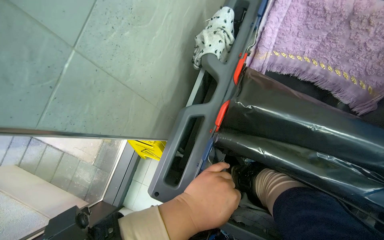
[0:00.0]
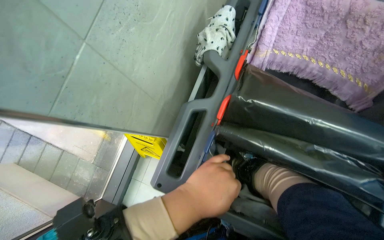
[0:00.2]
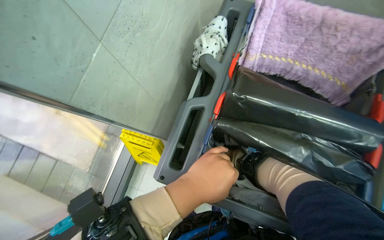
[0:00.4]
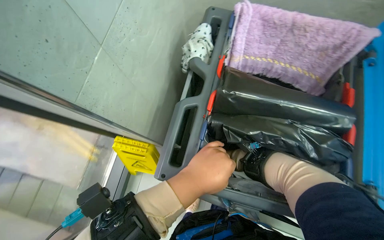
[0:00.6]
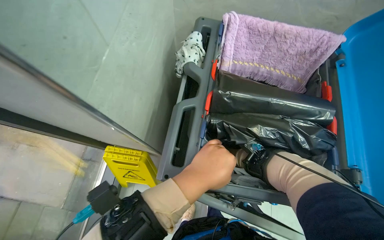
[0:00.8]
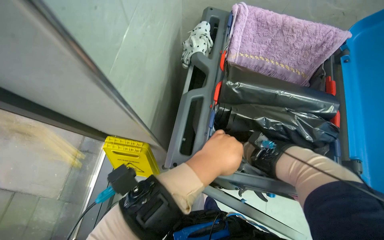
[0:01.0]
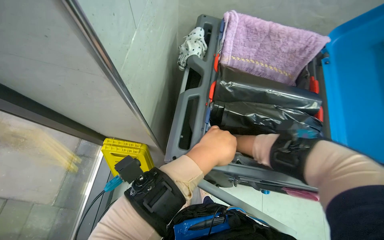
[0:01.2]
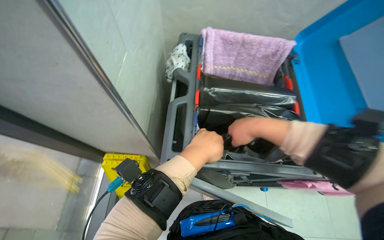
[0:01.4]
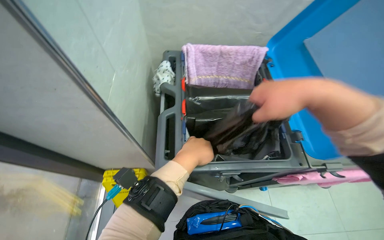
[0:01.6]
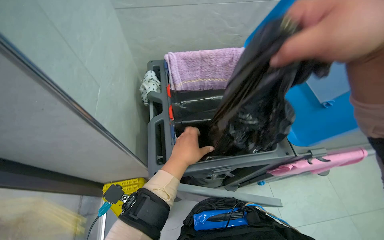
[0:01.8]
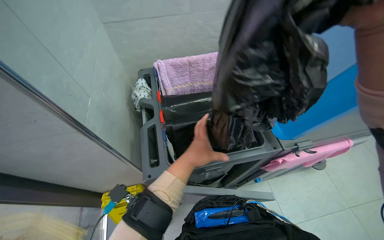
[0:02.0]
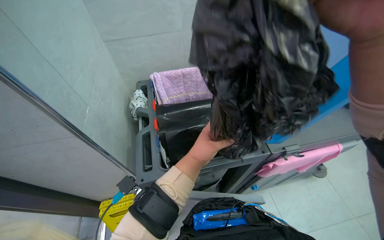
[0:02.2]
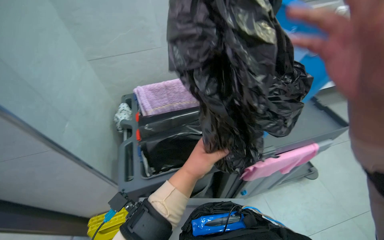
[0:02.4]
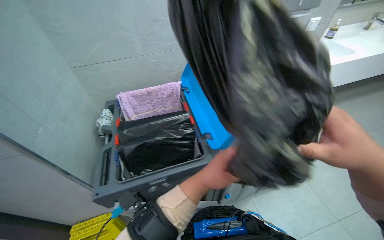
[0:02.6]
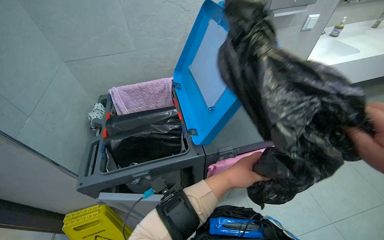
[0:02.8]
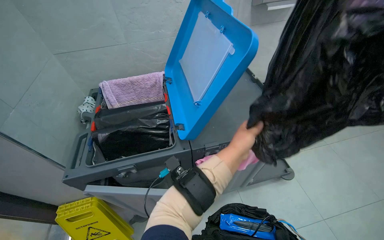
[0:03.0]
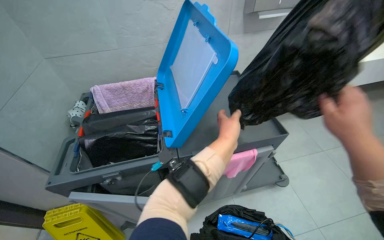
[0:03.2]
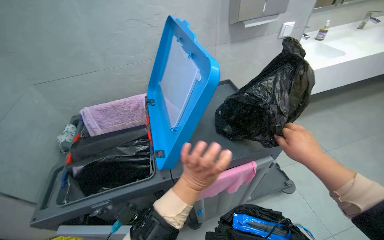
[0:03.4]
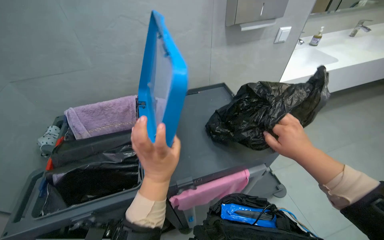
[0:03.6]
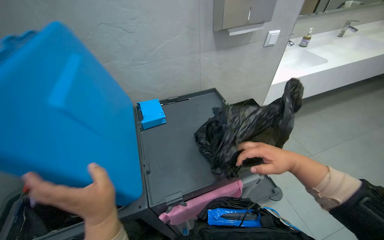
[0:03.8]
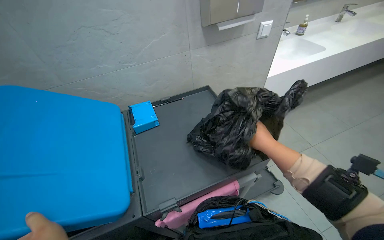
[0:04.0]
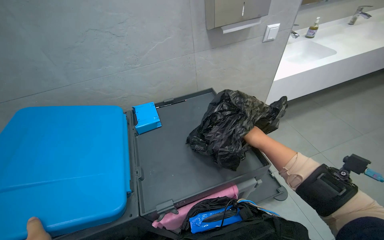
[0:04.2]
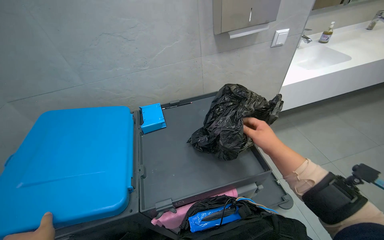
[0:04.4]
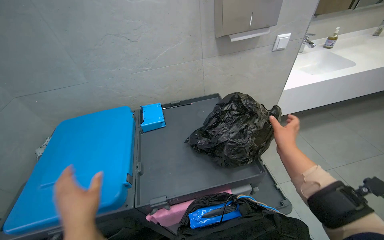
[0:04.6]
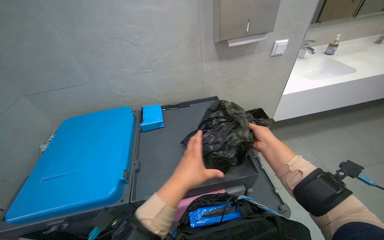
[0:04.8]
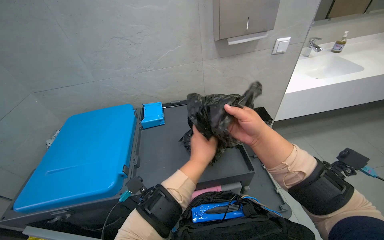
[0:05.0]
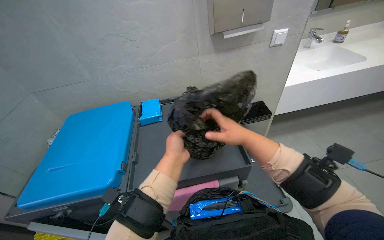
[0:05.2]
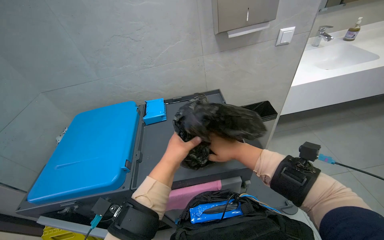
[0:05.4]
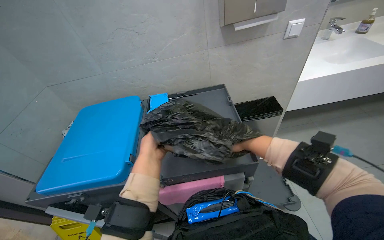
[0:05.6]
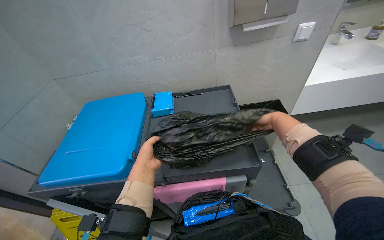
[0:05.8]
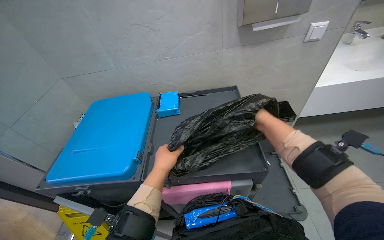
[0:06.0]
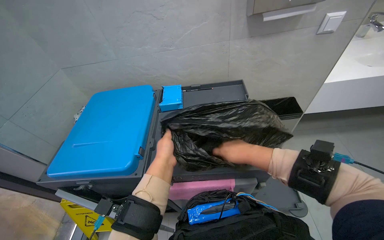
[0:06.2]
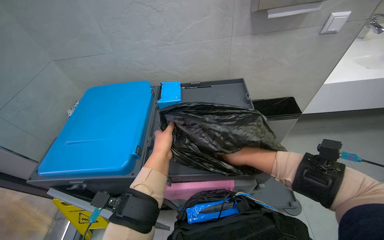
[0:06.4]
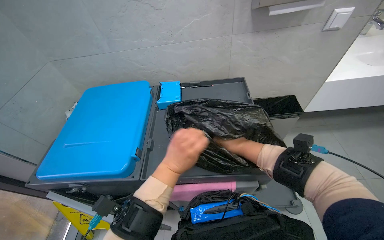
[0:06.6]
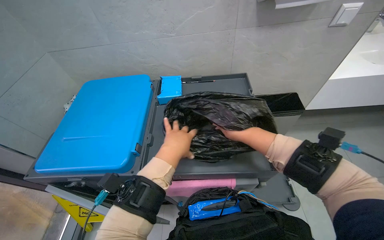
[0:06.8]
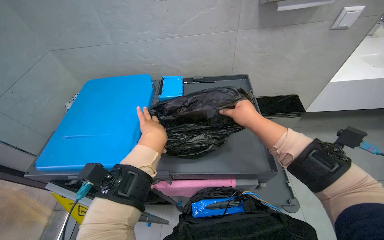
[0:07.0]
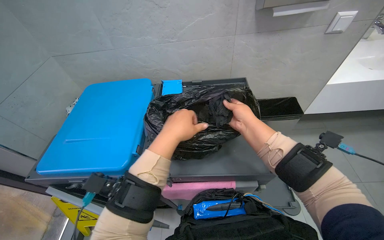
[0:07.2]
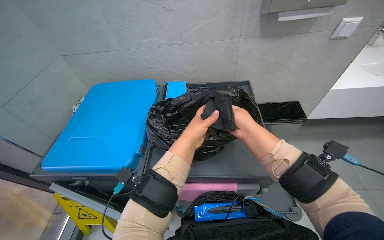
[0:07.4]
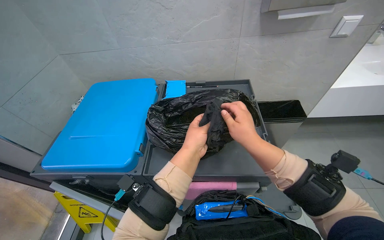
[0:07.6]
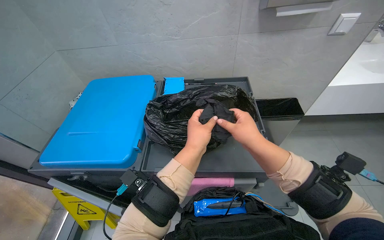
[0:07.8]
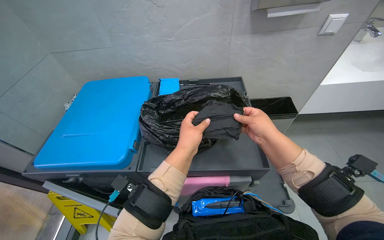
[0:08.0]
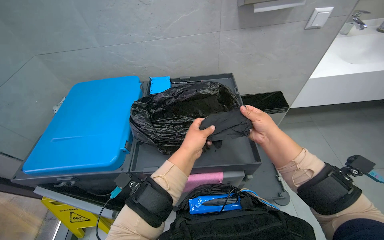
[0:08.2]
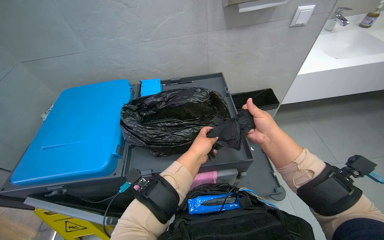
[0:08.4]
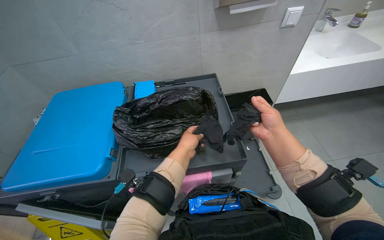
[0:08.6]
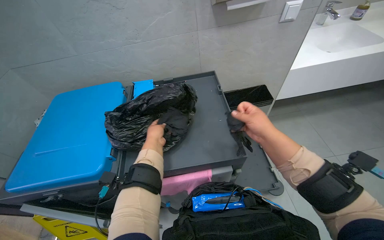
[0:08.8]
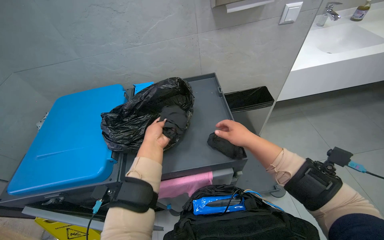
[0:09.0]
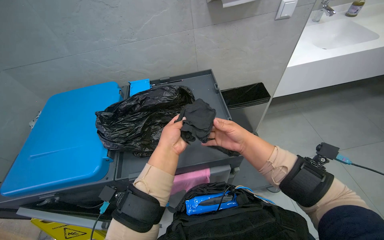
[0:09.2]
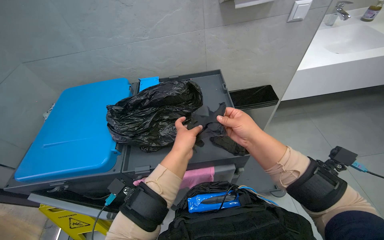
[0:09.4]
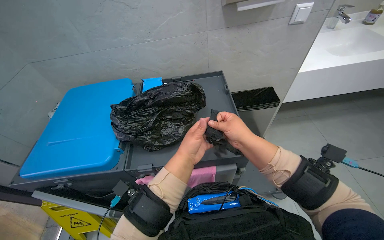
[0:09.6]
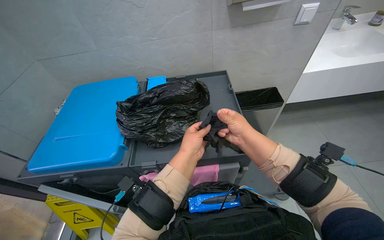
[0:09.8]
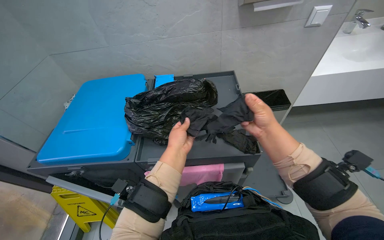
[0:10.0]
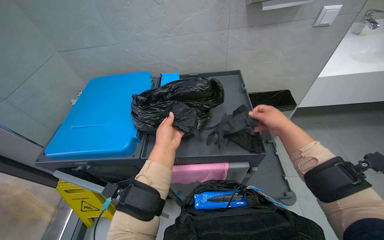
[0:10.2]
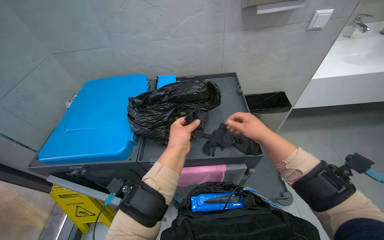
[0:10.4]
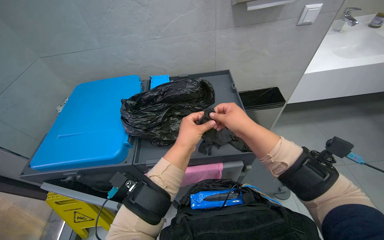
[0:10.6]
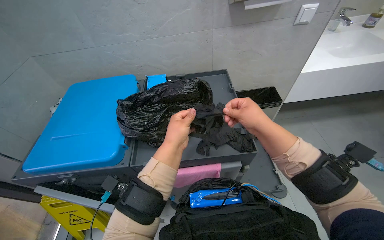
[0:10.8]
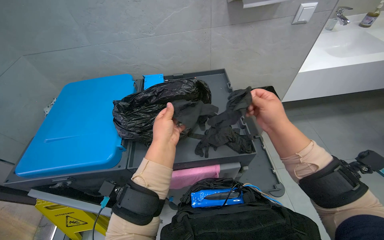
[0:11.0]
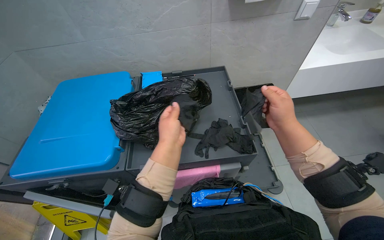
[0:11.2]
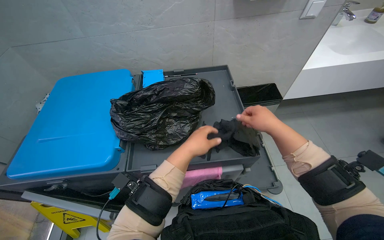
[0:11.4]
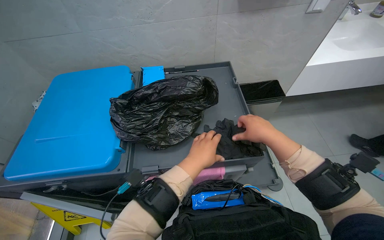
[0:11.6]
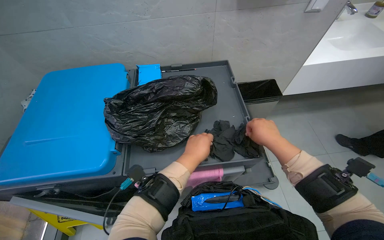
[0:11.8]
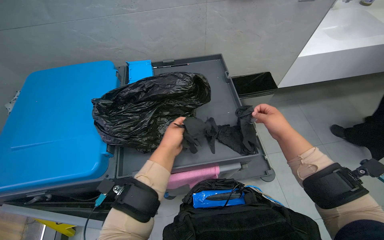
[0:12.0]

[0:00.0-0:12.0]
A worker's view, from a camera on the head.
Job: managing trash.
The whole recording: Preparing trash bags and gloves. The worker opens a cart compartment, takes out a trash bag, retrieves gloves, and then places them back into the bag before closing the compartment.
0:00.0 to 0:01.6: The head rotates some 25 degrees to the right. The view tips upward by some 15 degrees.
0:01.6 to 0:03.0: The camera travels to the right, roughly 40 cm.
0:04.4 to 0:06.0: The right hand heads up the picture, covering approximately 10 cm.
0:06.0 to 0:07.6: The right hand swings nearer and farther, some 20 cm each way, with 2 reversals.
0:07.6 to 0:09.0: The left hand travels farther from the camera and back again, approximately 10 cm each way.
0:10.4 to 0:12.0: The right hand shifts some 10 cm to the right.

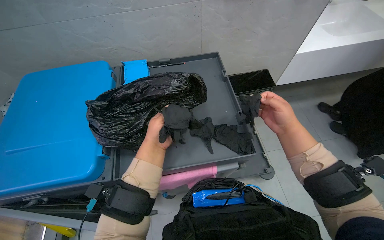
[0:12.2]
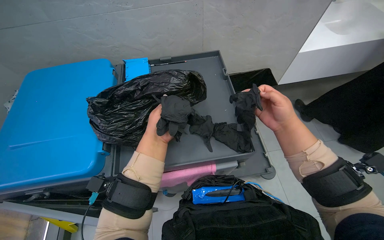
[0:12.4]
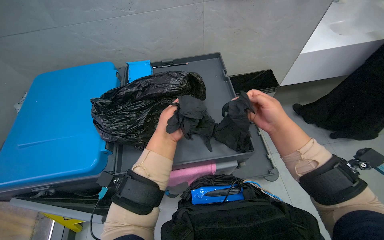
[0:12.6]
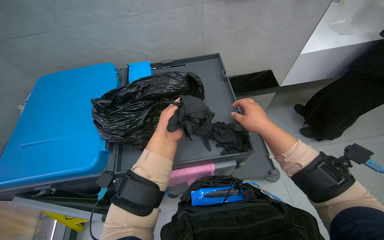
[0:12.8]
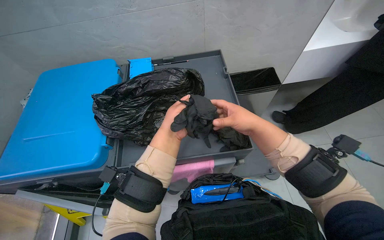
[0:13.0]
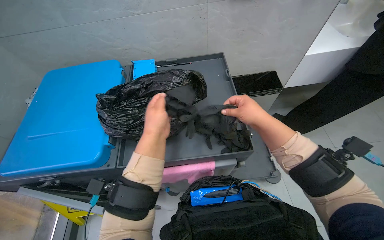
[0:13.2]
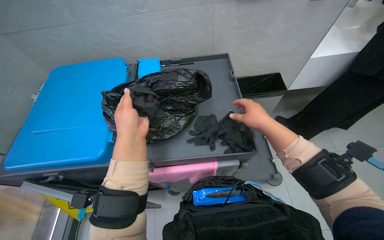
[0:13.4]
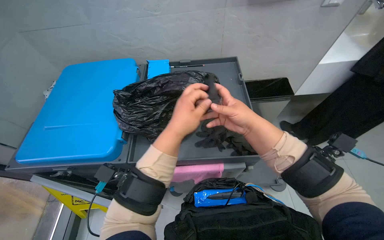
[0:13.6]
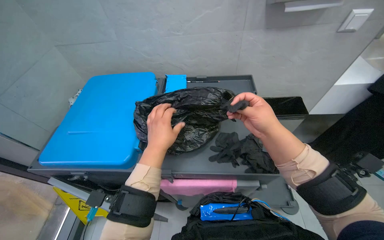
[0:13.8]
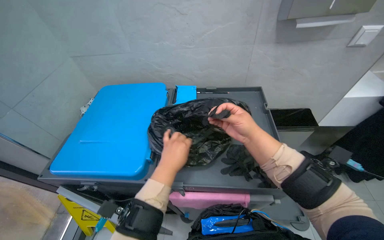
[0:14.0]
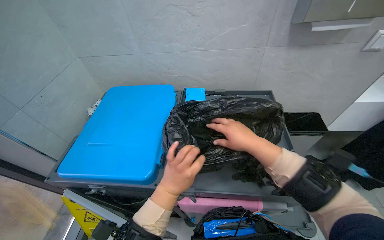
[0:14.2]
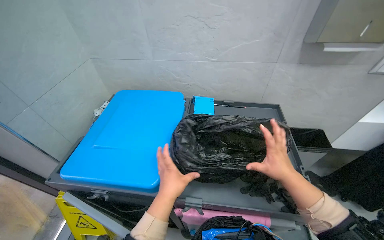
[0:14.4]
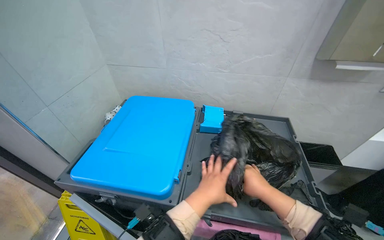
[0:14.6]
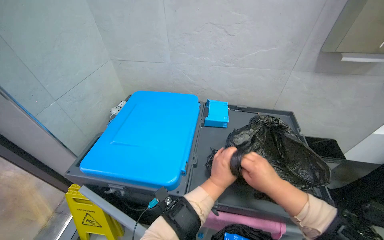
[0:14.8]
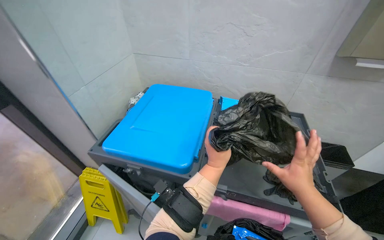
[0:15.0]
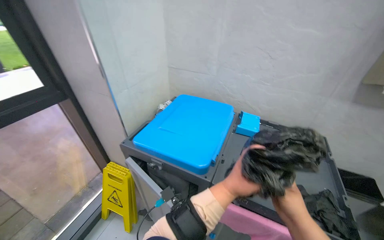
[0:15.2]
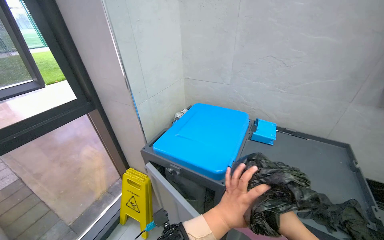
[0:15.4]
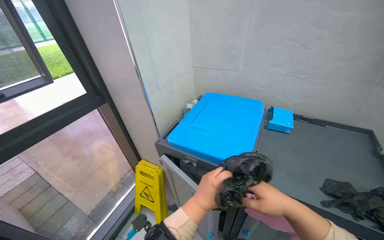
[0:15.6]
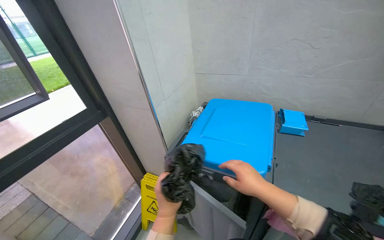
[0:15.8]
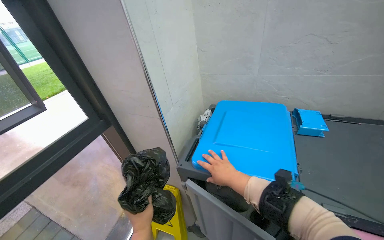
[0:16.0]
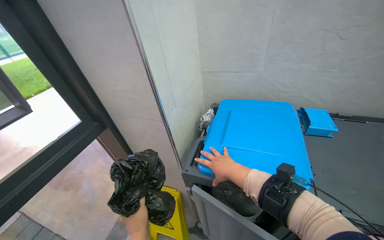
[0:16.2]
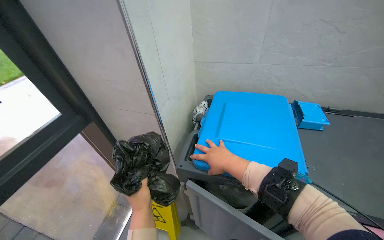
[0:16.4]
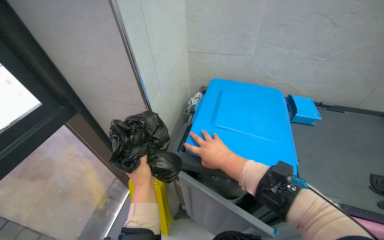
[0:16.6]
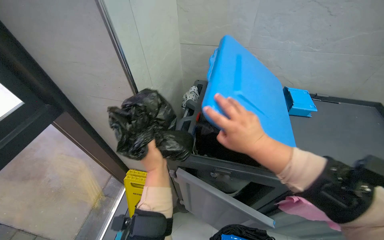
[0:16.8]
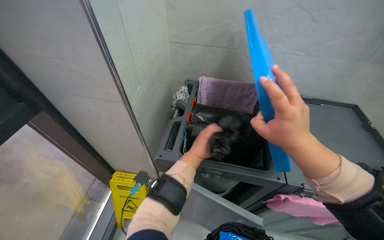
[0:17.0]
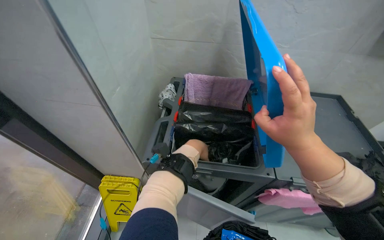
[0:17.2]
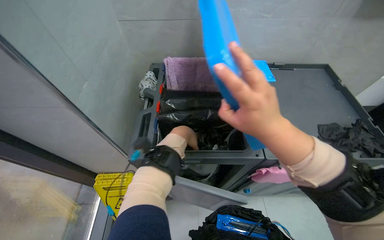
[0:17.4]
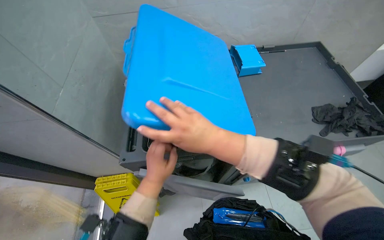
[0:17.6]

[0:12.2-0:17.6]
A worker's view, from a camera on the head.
Job: managing trash.
The whole recording: Preparing trash bags and gloves. The worker opens a cart compartment, takes out a trash bag, retrieves gloves, and then places them back into the bag before closing the compartment.
0:12.2 to 0:13.6: The left hand goes some 10 cm nearer to the camera, while the right hand goes roughly 15 cm to the left.
0:13.6 to 0:15.0: The camera pitches upward, by about 15 degrees.
0:15.0 to 0:16.2: The left hand is displaced to the left by some 60 cm. The right hand travels to the left and farther from the camera by approximately 50 cm.
0:16.2 to 0:17.6: The wearer looks about 25 degrees further to the right. The wearer looks roughly 20 degrees further downward. The right hand is displaced nearer to the camera by about 15 cm.

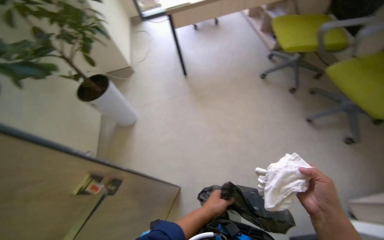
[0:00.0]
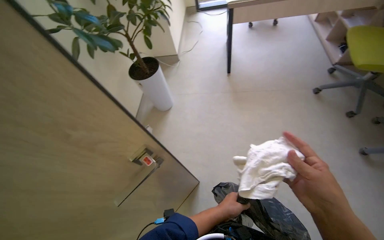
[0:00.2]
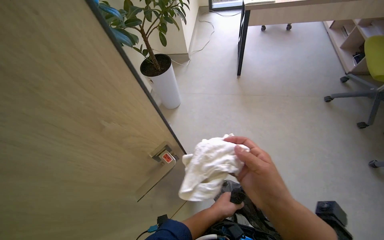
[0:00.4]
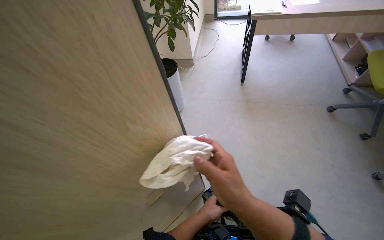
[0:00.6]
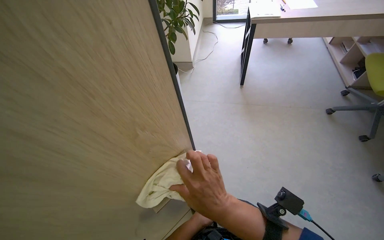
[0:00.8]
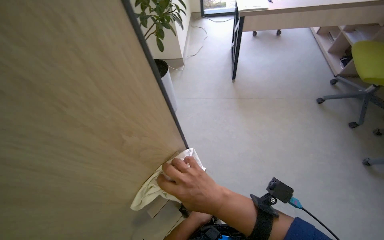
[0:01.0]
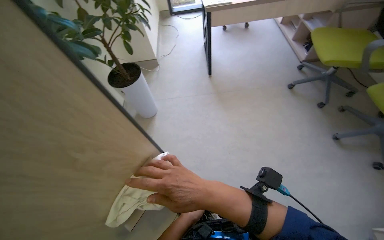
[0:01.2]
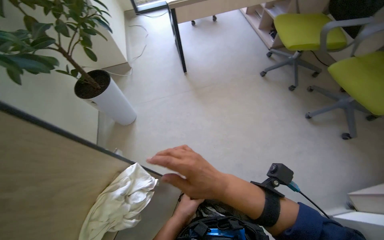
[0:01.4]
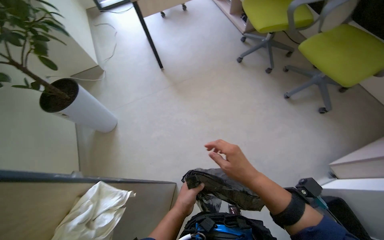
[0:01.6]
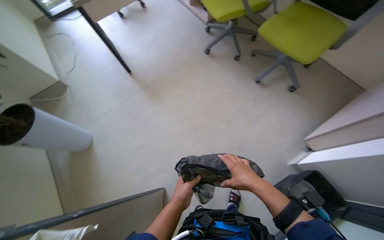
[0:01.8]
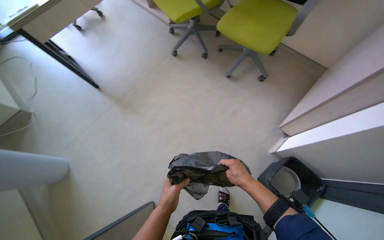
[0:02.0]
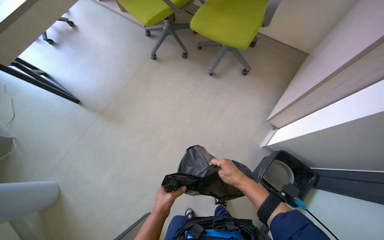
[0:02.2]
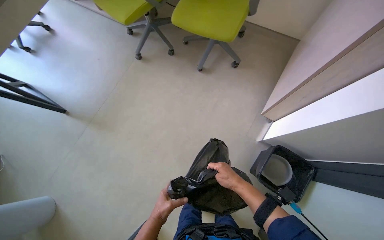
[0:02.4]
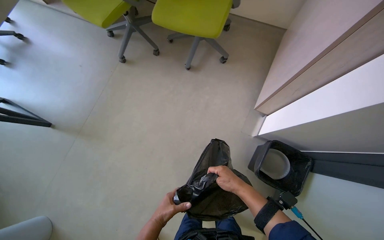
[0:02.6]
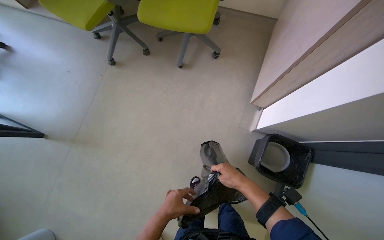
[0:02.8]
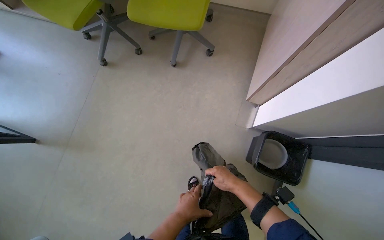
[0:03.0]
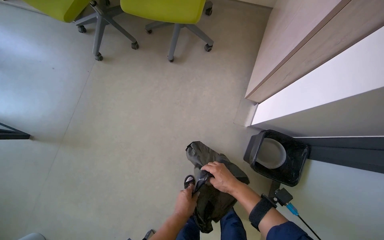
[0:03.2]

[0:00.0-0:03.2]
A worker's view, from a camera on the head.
Job: wiping surfaces.
The whole recording: Cleaning office space. The worker changes the trash bag, wipes the desk and equipment, moves chairs, and wipes the window frame in the office.
0:01.6 to 0:03.2: The camera is carried approximately 60 cm. The head turns to the right by about 50 degrees.
